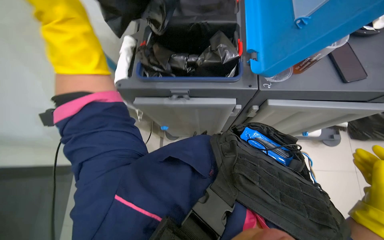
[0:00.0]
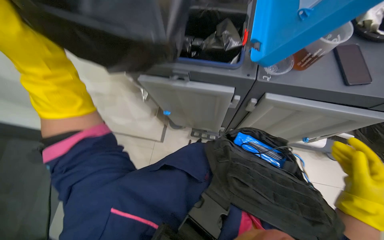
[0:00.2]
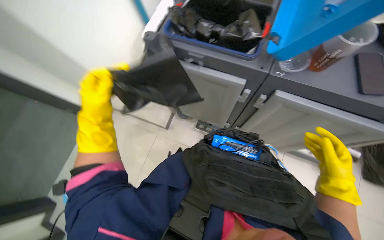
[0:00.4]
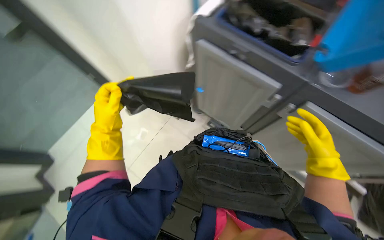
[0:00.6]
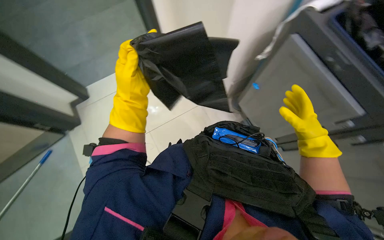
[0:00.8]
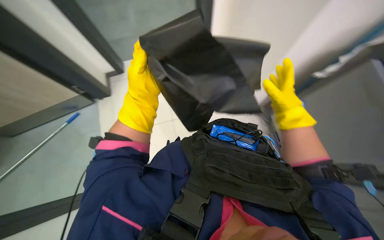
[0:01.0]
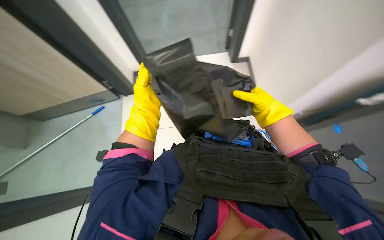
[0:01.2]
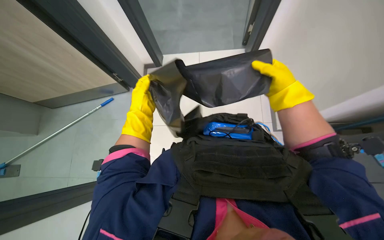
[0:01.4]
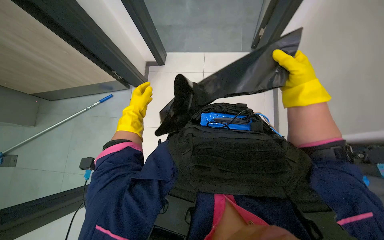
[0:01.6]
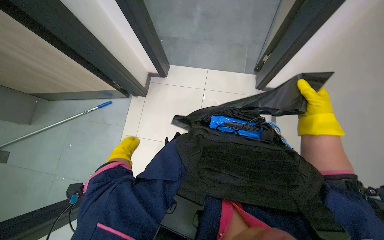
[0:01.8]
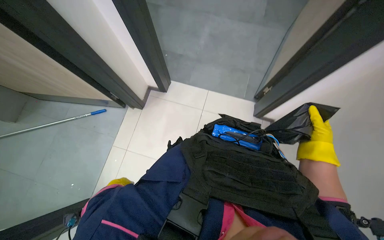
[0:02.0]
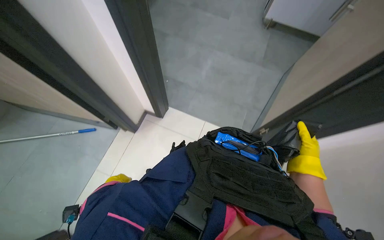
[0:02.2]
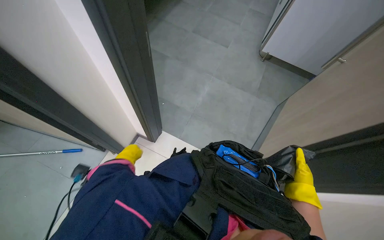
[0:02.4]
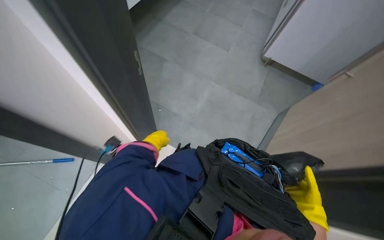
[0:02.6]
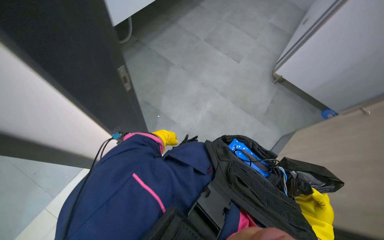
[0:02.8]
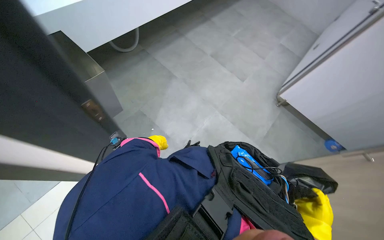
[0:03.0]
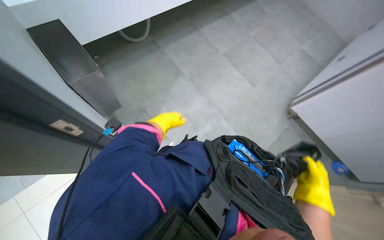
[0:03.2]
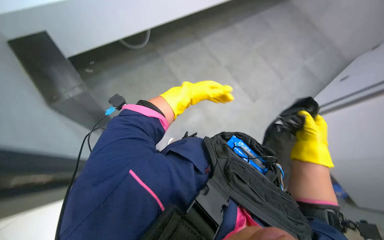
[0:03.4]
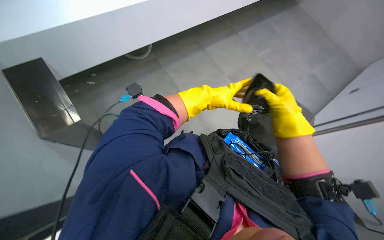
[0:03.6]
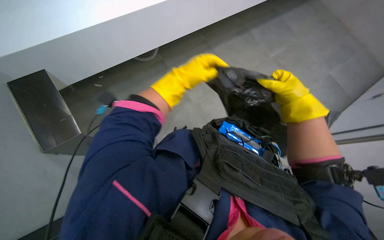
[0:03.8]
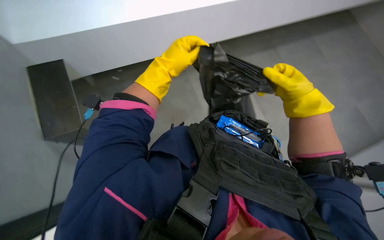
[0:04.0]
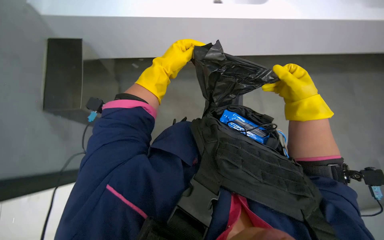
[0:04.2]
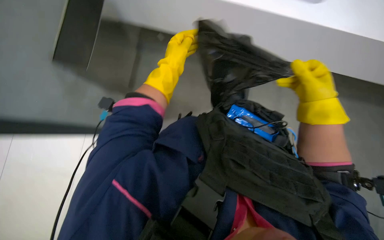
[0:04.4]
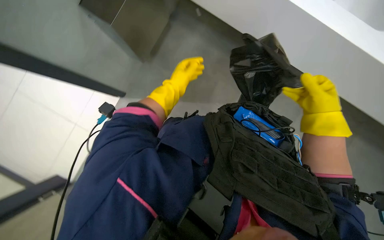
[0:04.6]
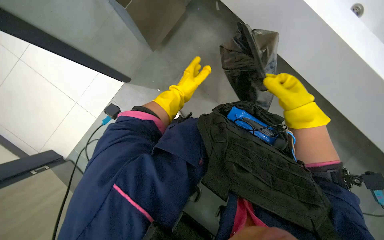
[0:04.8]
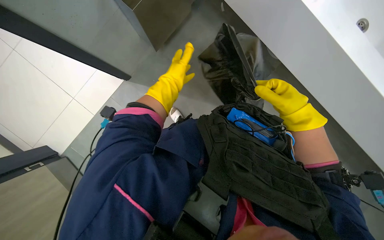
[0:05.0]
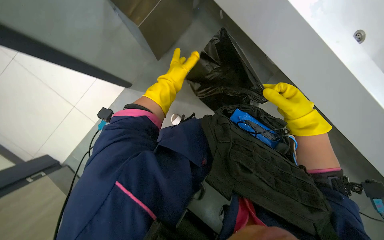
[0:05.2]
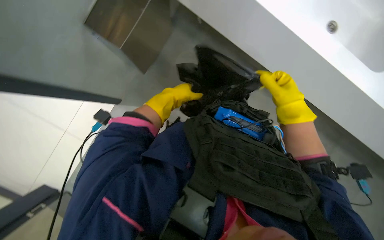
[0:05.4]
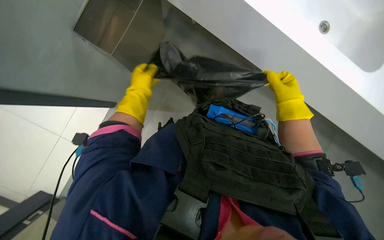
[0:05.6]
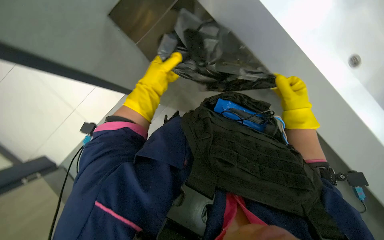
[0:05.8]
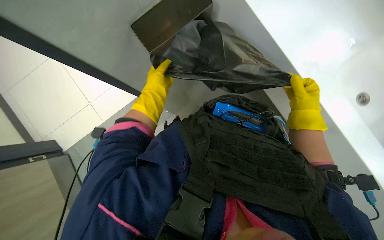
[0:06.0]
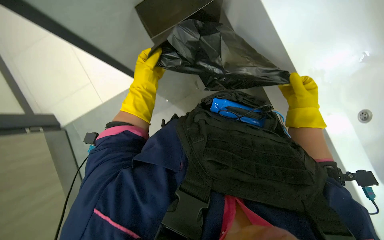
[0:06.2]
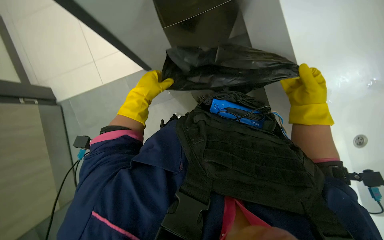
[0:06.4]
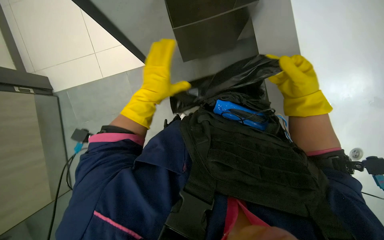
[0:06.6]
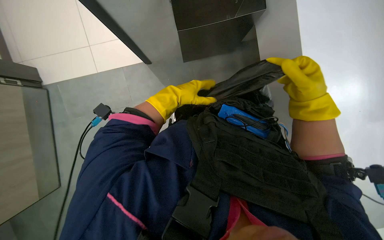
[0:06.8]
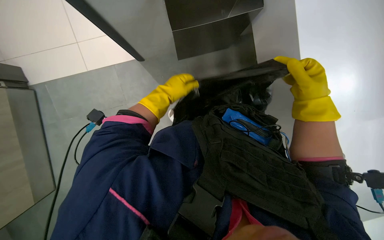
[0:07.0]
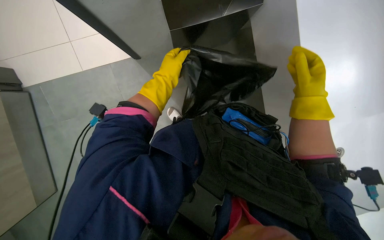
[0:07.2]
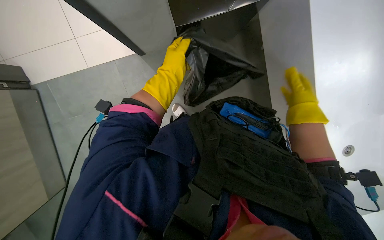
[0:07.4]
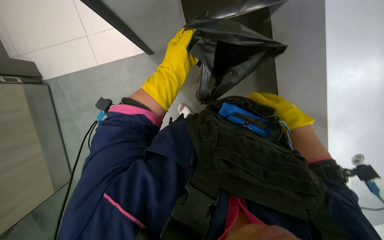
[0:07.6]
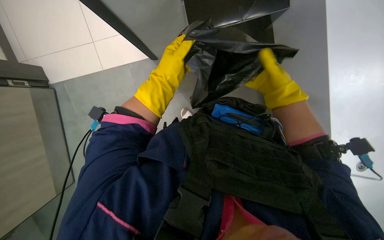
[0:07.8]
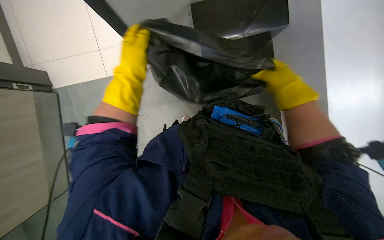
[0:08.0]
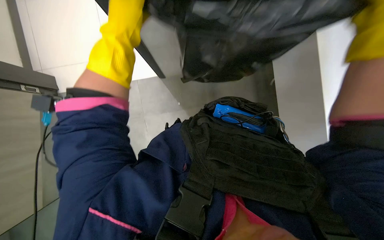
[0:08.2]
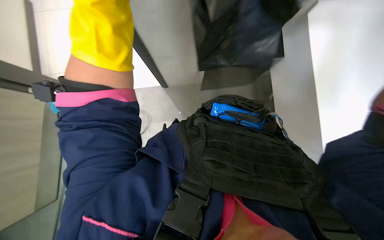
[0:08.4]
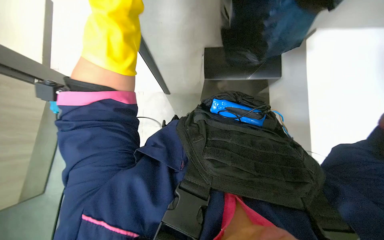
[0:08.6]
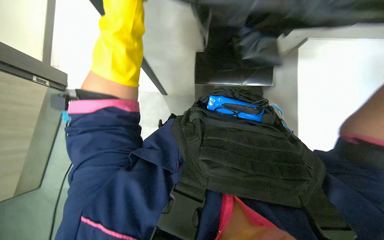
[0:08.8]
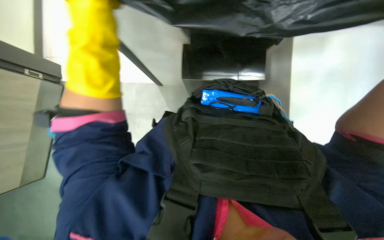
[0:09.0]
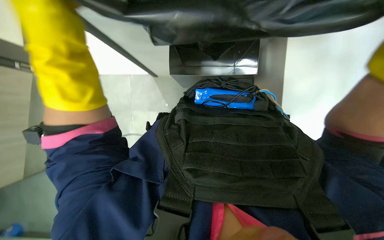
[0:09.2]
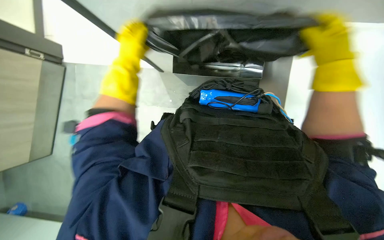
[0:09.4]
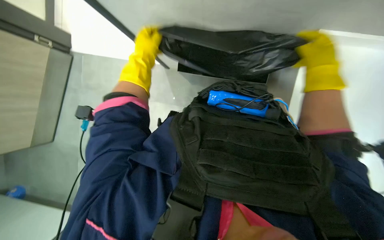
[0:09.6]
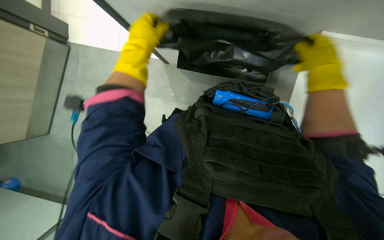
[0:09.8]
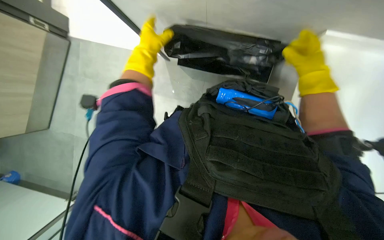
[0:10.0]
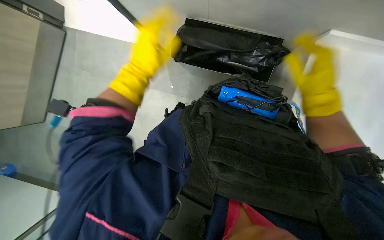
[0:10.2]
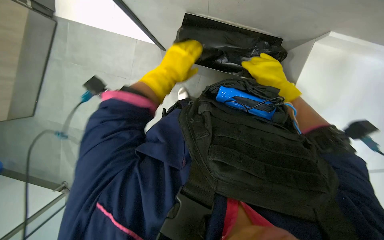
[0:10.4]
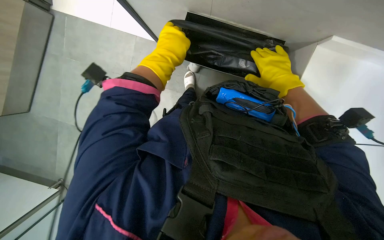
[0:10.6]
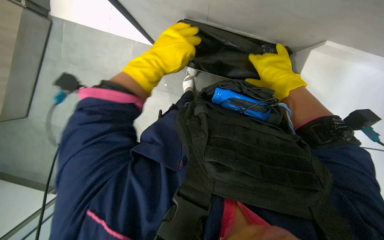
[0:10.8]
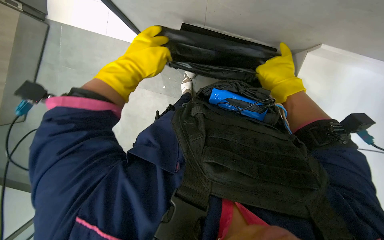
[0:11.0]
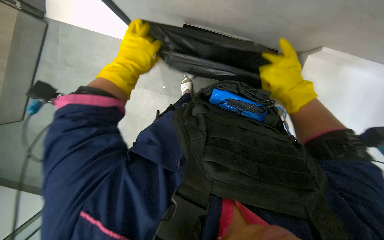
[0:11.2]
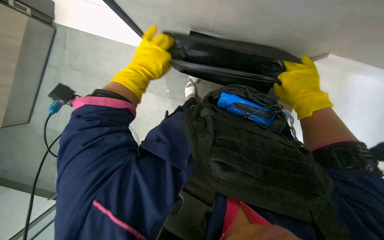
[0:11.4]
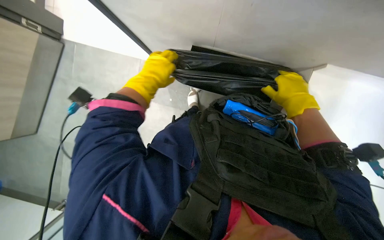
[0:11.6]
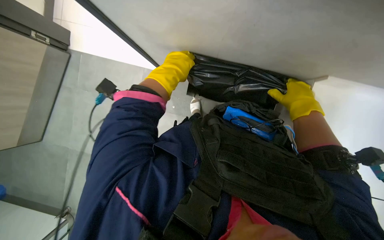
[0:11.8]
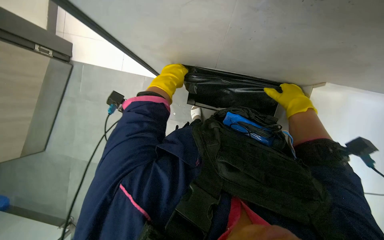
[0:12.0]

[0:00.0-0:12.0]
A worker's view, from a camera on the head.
Job: managing trash.
The whole recording: Replacing trash bags in bins. The worker pulls out new trash bags from the cart and places them into various bins.
0:00.0 to 0:01.6: The head turns to the left by some 35 degrees.
0:01.6 to 0:03.0: The view tilts some 40 degrees upward.
0:03.0 to 0:04.4: The left hand shifts roughly 30 cm up the picture, nearer to the camera and to the right; the right hand shifts roughly 35 cm up the picture.
0:04.4 to 0:06.0: The right hand shifts about 15 cm farther from the camera, while the left hand moves down the picture, about 10 cm.
0:07.6 to 0:09.0: The left hand travels nearer to the camera by roughly 10 cm.
0:09.0 to 0:10.4: The left hand travels farther from the camera, down the picture and to the right by some 20 cm.
0:10.4 to 0:12.0: The wearer looks some 15 degrees further upward.

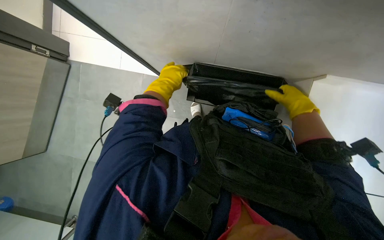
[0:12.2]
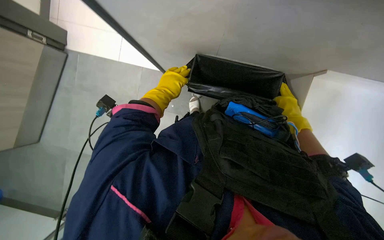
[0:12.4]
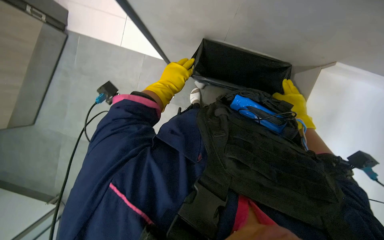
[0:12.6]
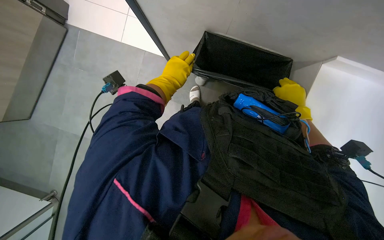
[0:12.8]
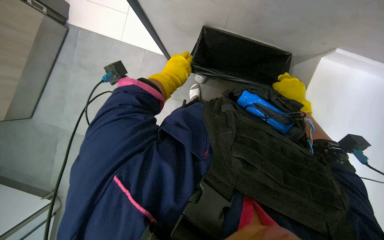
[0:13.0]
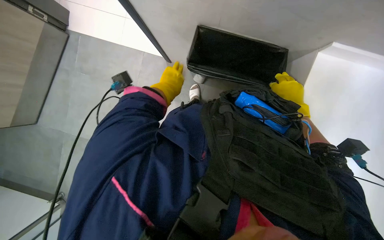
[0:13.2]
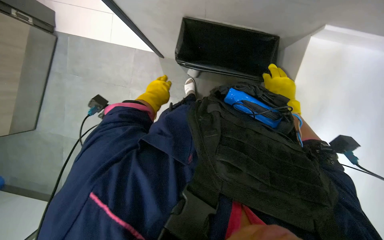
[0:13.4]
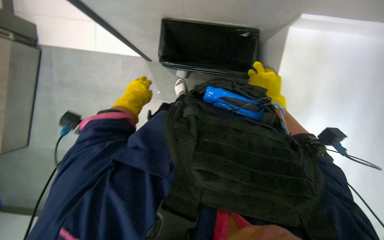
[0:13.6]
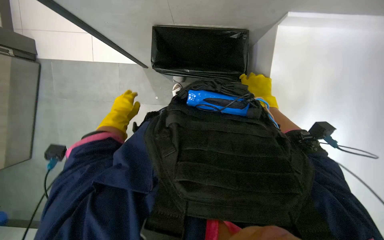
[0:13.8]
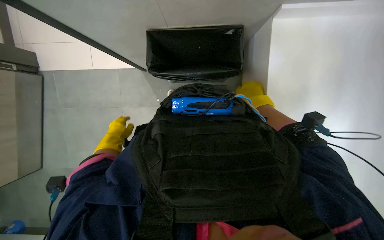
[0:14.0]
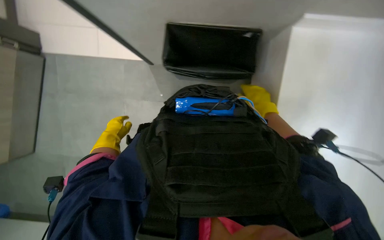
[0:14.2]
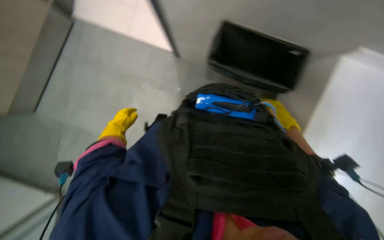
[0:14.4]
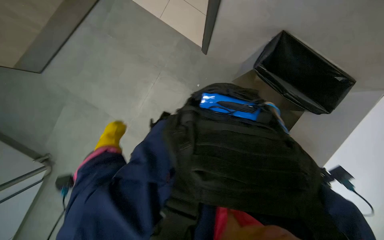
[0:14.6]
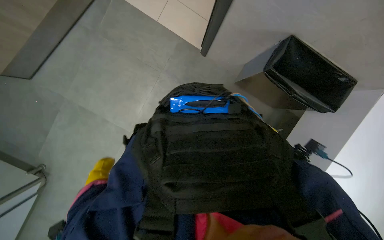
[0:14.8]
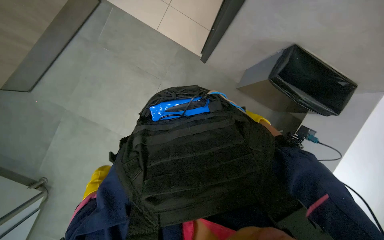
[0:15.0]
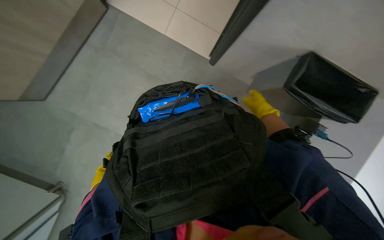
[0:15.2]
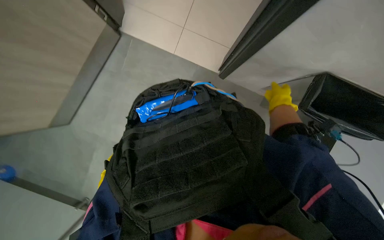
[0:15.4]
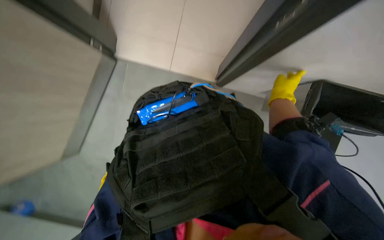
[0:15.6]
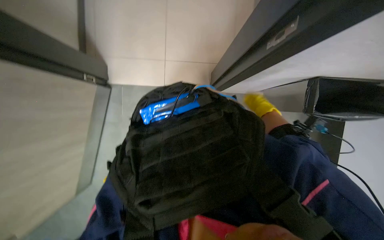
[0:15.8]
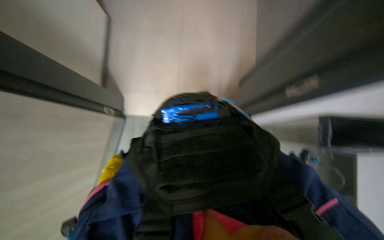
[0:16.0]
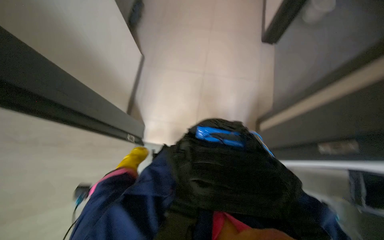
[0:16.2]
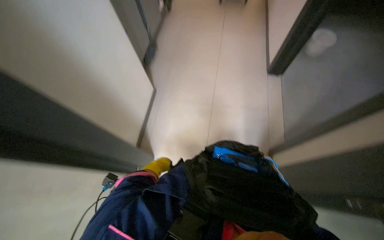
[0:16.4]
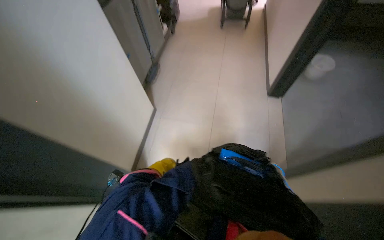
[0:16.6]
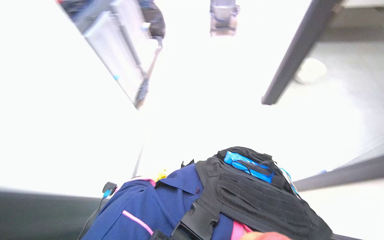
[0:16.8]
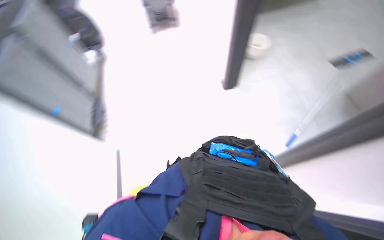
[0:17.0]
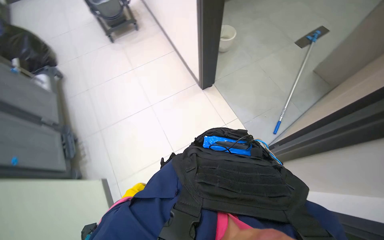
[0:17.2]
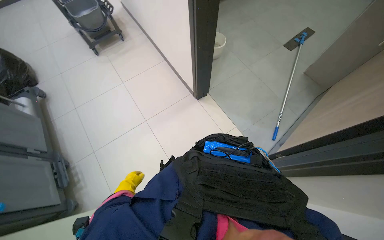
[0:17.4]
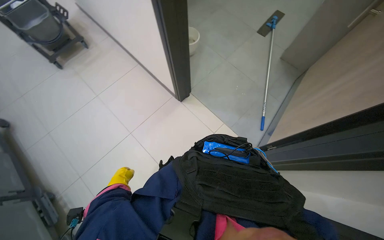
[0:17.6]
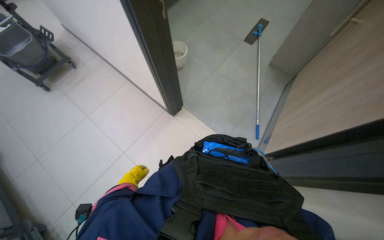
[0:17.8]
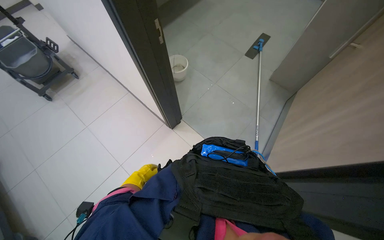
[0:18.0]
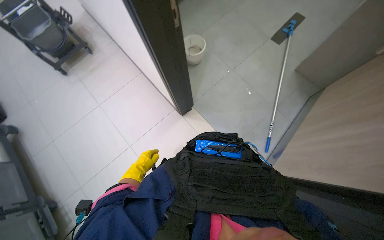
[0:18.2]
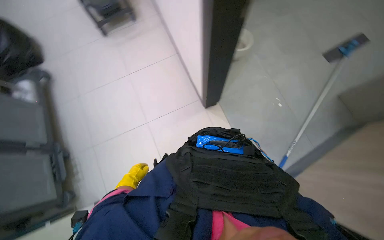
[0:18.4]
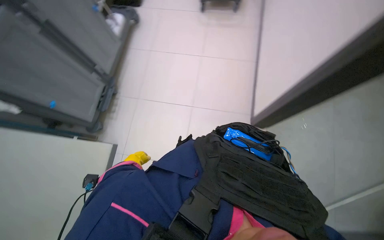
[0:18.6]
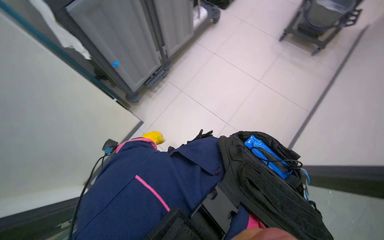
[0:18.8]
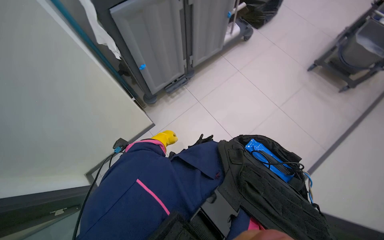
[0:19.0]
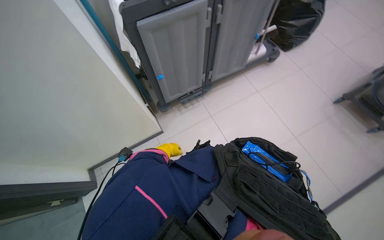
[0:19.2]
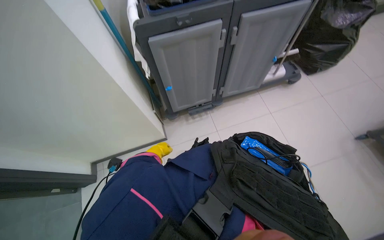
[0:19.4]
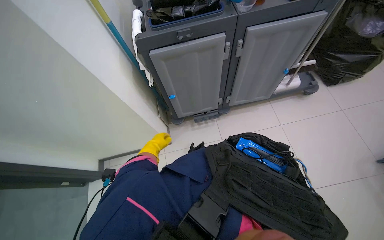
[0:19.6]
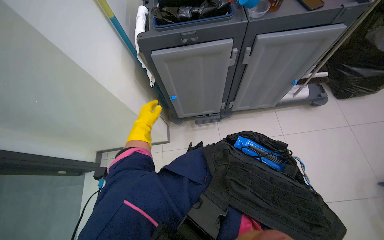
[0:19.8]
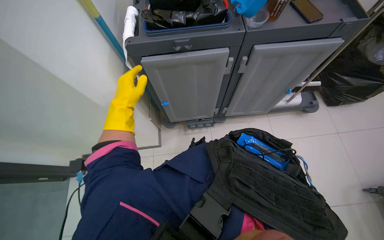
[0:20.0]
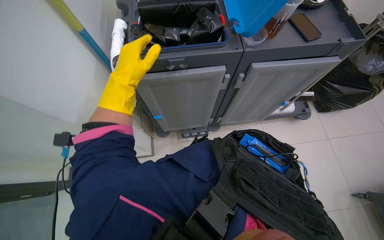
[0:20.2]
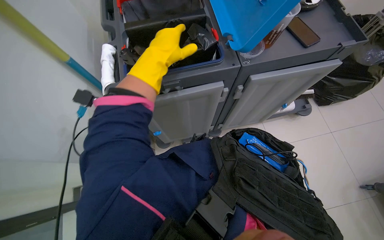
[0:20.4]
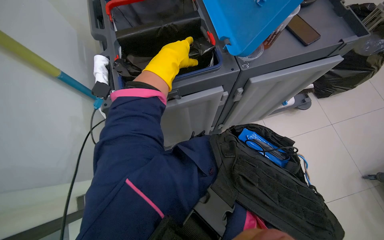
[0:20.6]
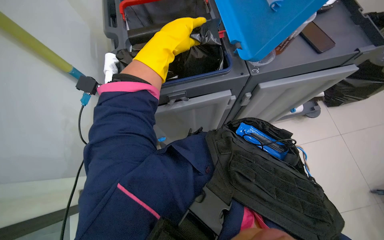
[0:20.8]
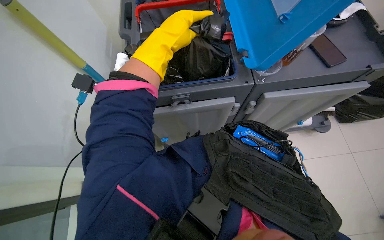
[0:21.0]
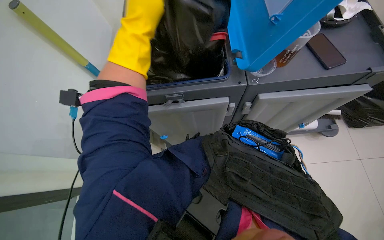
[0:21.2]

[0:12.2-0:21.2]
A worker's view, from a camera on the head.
Job: managing trash.
The whole recording: Replacing trash bags in bins. The worker pulls out new trash bags from the cart and places them into various bins.
0:12.2 to 0:13.8: The left hand travels to the left and down the picture by roughly 15 cm.
0:15.2 to 0:16.6: The view tips upward by approximately 25 degrees. The scene turns approximately 30 degrees clockwise in the picture.
0:16.6 to 0:18.2: The camera is carried roughly 60 cm. The head rotates approximately 30 degrees to the right.
0:18.2 to 0:19.8: The camera is carried approximately 50 cm. The head rotates approximately 100 degrees to the left.
0:19.8 to 0:21.2: The left hand moves up the picture, roughly 50 cm.
